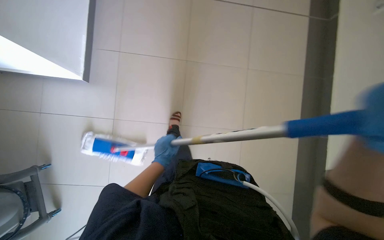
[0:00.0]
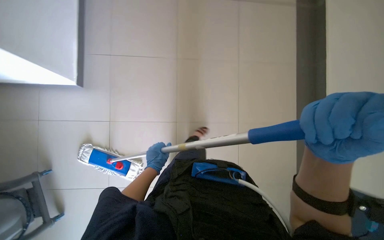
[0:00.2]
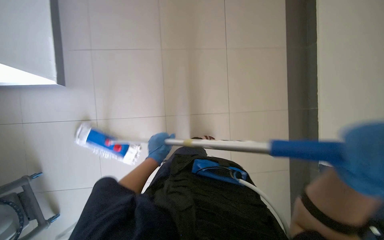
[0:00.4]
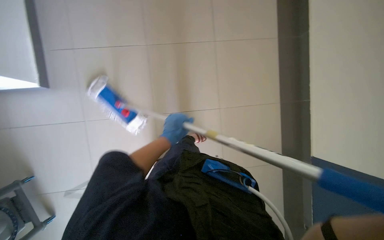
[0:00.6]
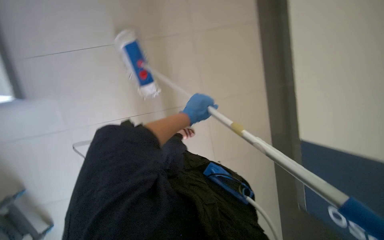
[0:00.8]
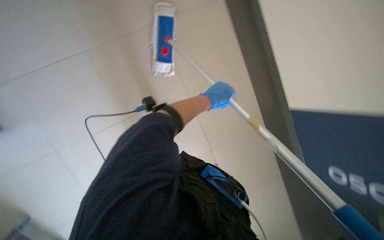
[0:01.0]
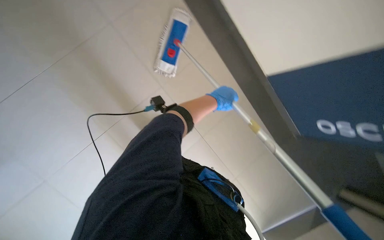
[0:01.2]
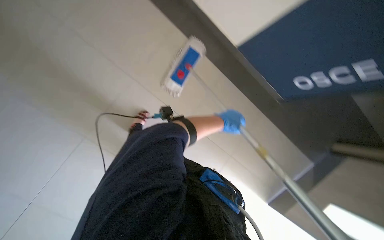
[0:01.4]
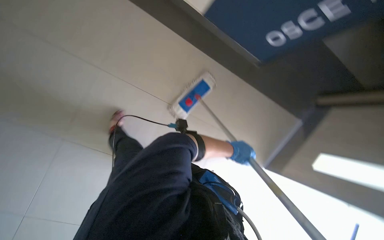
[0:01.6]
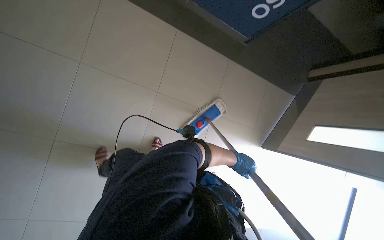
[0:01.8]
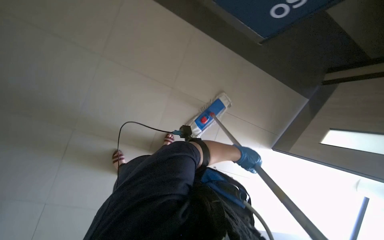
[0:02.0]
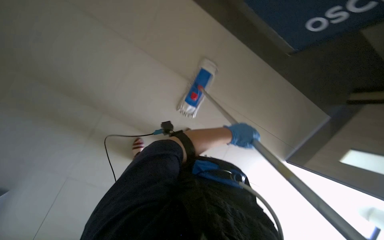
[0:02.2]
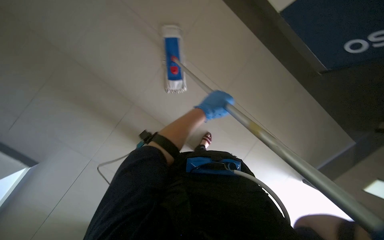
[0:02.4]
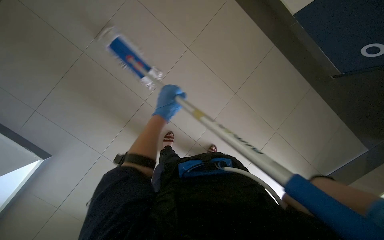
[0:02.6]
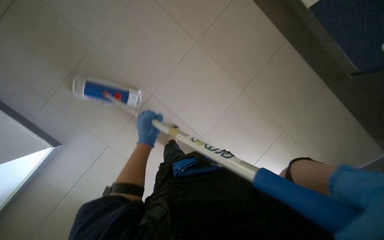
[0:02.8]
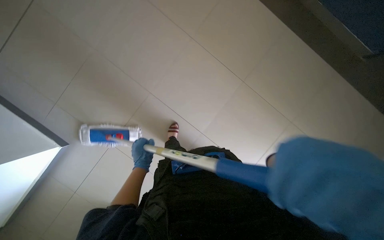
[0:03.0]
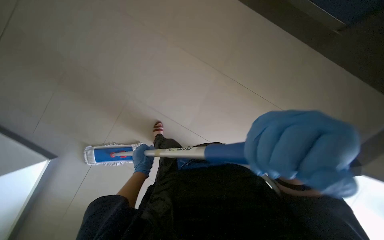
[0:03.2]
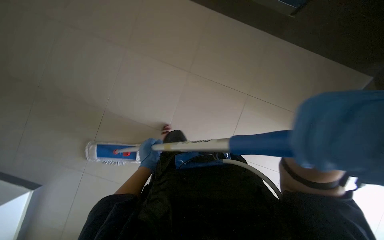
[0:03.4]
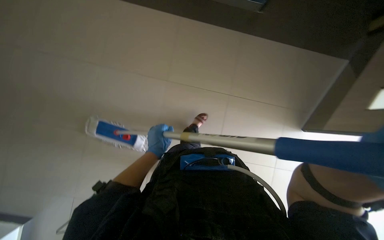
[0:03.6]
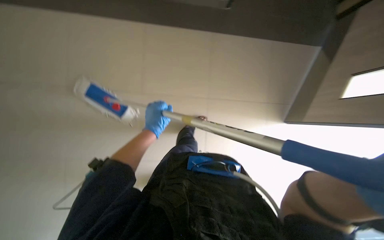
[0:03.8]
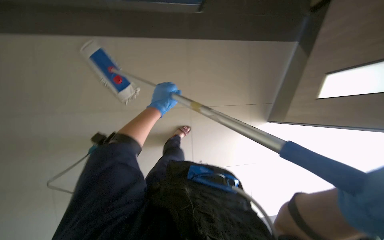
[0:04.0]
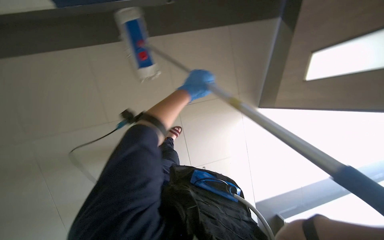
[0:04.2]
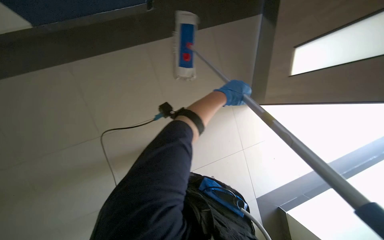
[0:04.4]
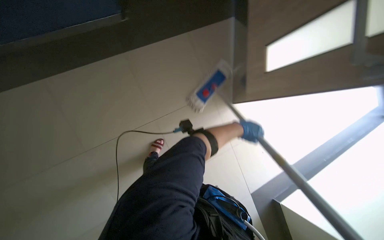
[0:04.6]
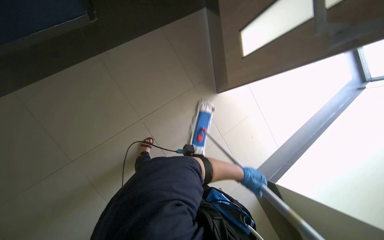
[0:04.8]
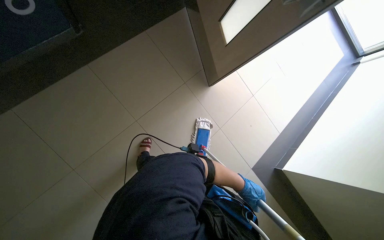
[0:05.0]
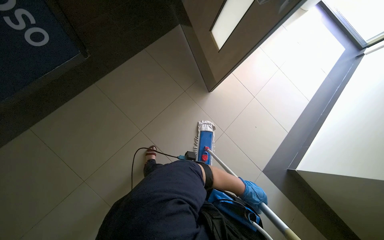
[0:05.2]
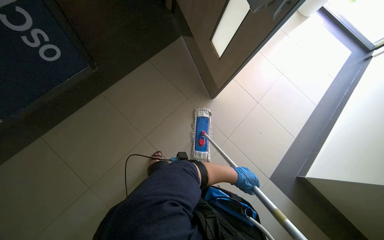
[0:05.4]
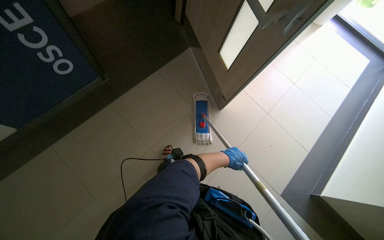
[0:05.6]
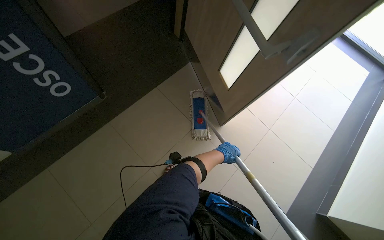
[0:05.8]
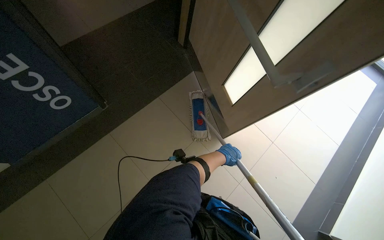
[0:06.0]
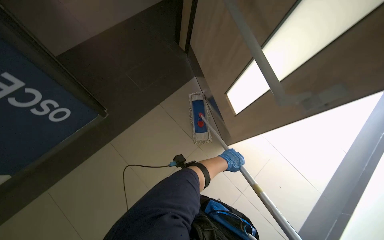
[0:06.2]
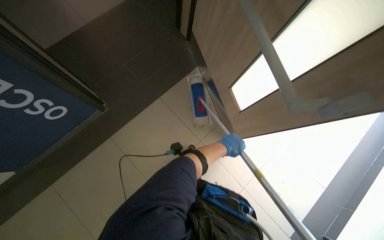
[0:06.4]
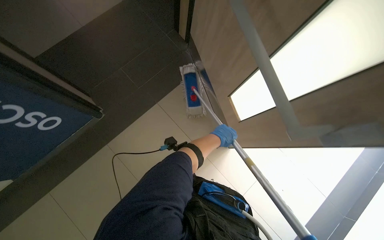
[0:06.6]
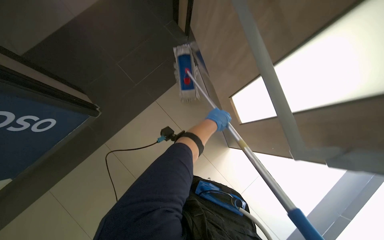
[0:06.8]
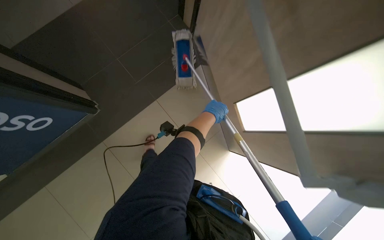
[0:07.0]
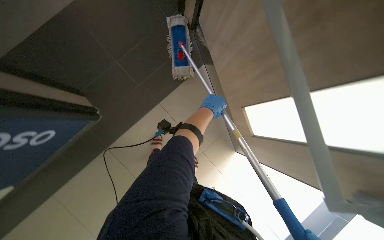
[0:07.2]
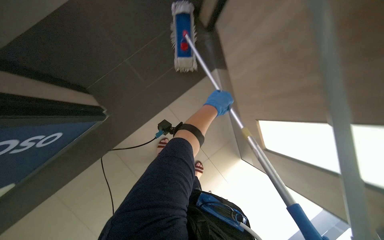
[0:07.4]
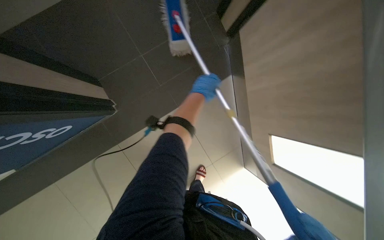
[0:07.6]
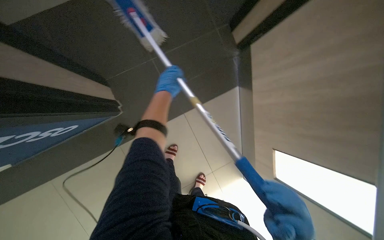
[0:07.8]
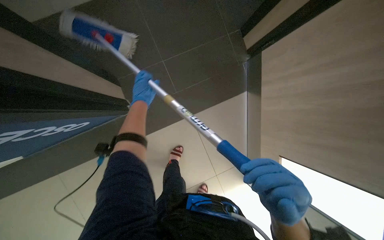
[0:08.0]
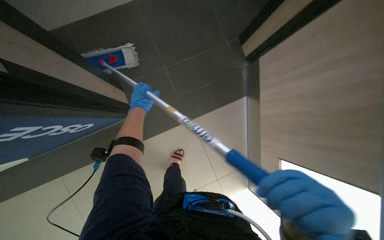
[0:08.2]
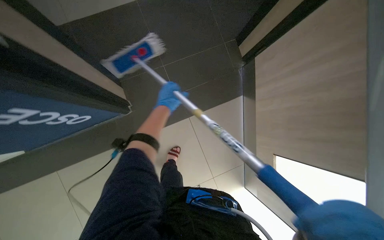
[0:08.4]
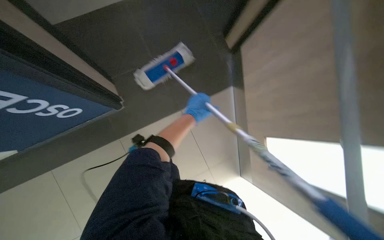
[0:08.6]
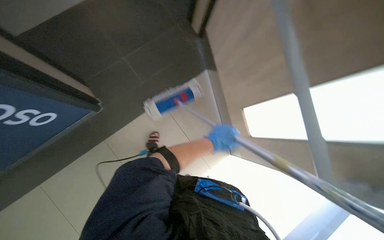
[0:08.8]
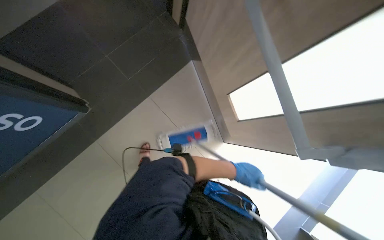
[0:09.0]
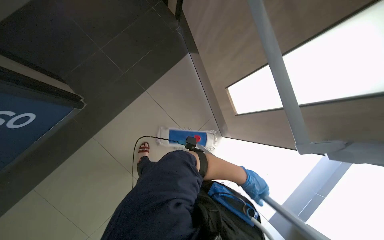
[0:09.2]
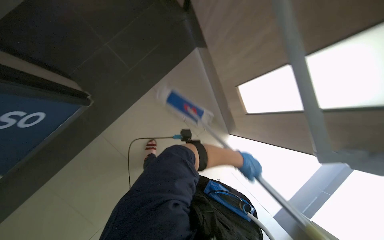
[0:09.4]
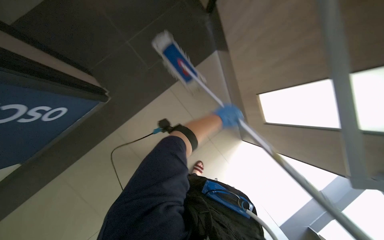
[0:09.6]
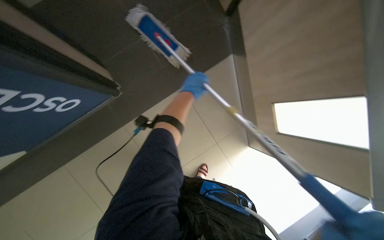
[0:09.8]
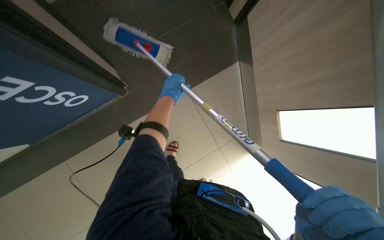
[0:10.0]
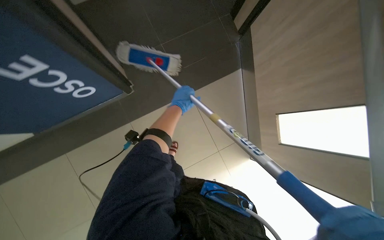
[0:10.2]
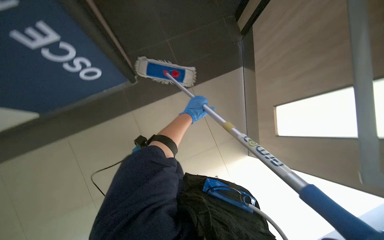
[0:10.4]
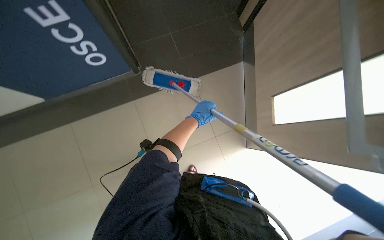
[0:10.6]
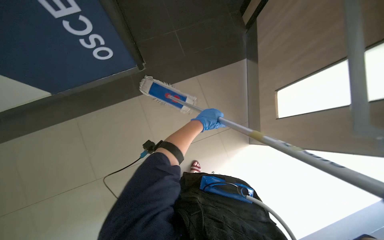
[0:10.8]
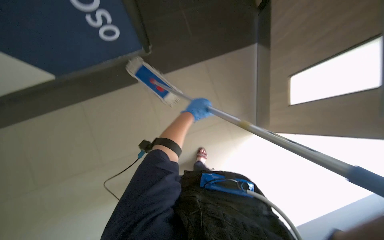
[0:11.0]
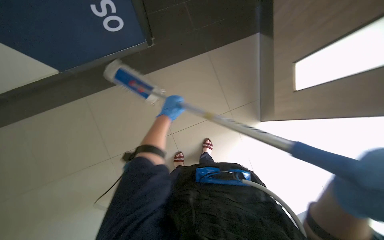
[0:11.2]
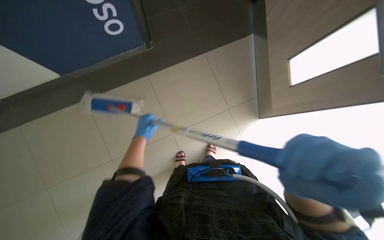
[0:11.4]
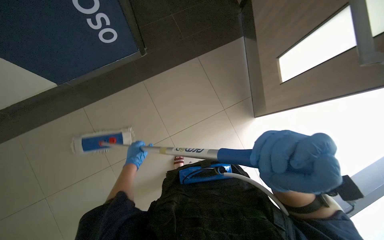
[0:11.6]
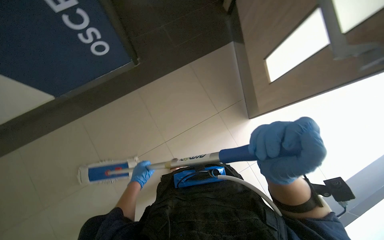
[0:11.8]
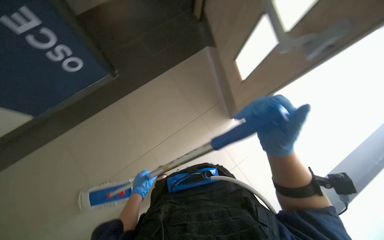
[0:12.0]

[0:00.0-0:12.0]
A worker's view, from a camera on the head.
Job: mopping floor.
The whole recording: Mopping hallway floor. The worker continues mopping the tiled floor in the hallway.
0:00.0 to 0:01.6: The view tilts roughly 15 degrees downward. The left hand is displaced to the right by some 35 cm.
0:01.6 to 0:03.0: The left hand shifts approximately 50 cm to the left and down the picture.
0:06.0 to 0:07.6: The wearer moves roughly 70 cm. The wearer looks approximately 20 degrees further downward.
0:07.6 to 0:09.0: The left hand is displaced down the picture by about 60 cm.
0:09.0 to 0:10.4: The left hand shifts about 40 cm to the left.
0:10.4 to 0:12.0: The left hand goes approximately 50 cm down the picture.

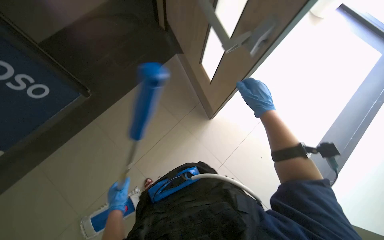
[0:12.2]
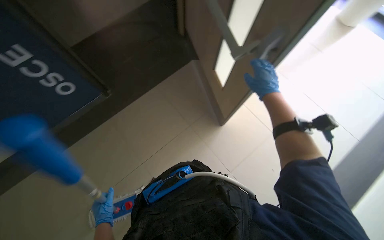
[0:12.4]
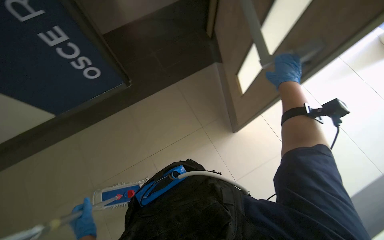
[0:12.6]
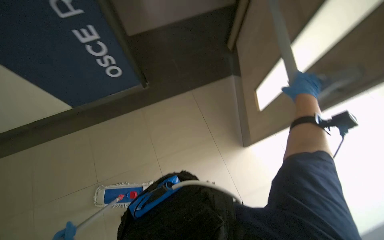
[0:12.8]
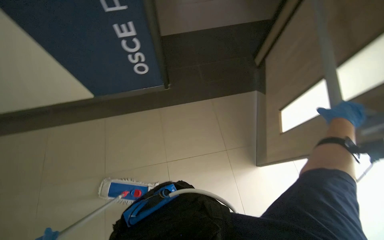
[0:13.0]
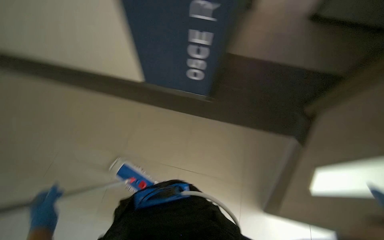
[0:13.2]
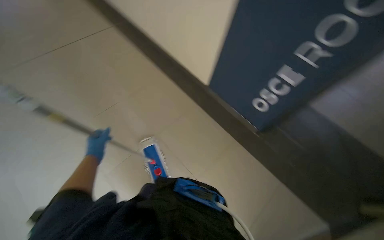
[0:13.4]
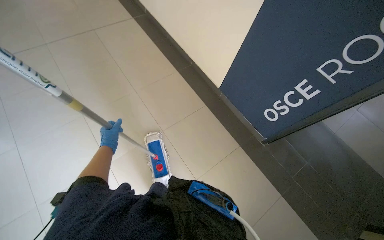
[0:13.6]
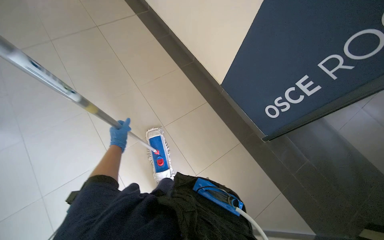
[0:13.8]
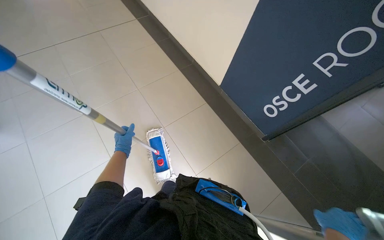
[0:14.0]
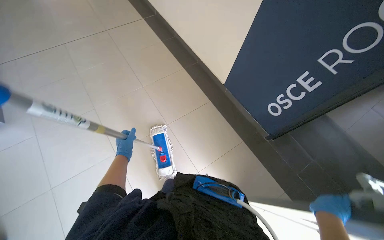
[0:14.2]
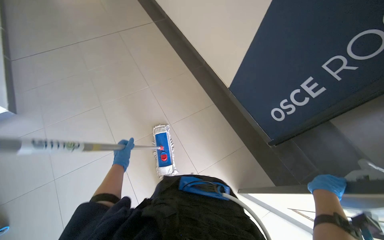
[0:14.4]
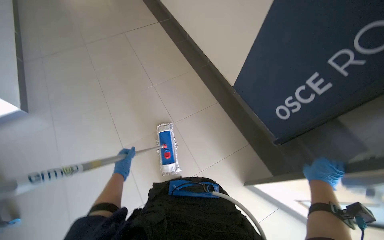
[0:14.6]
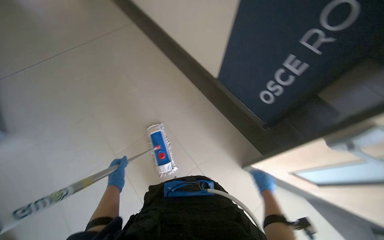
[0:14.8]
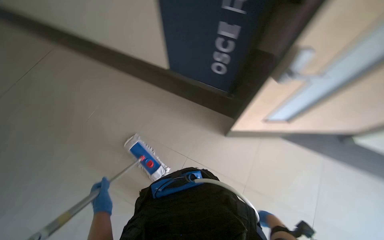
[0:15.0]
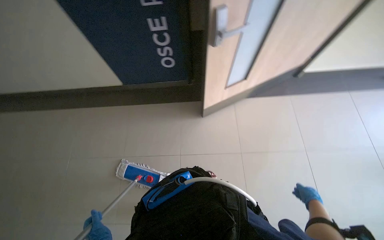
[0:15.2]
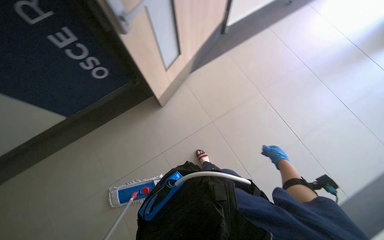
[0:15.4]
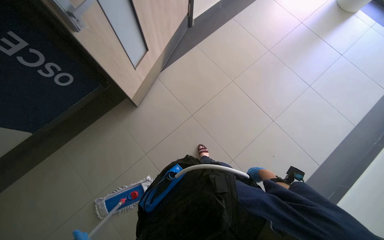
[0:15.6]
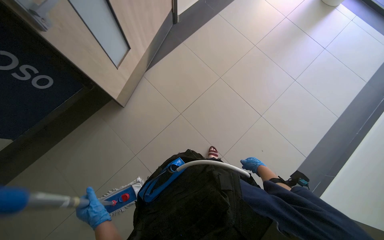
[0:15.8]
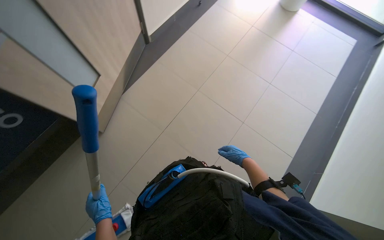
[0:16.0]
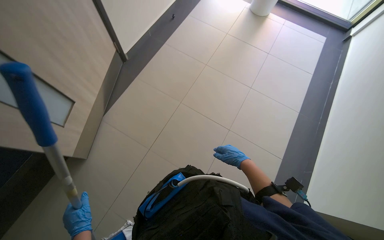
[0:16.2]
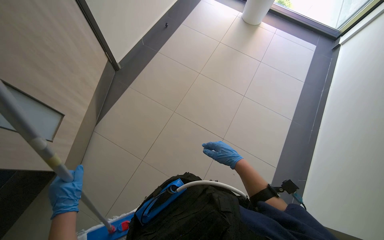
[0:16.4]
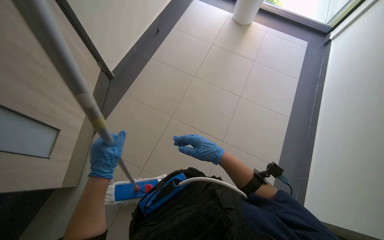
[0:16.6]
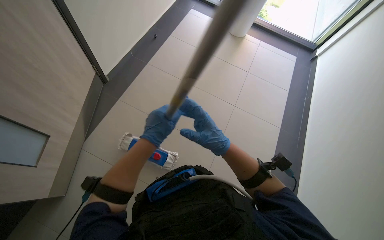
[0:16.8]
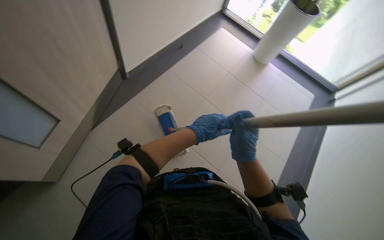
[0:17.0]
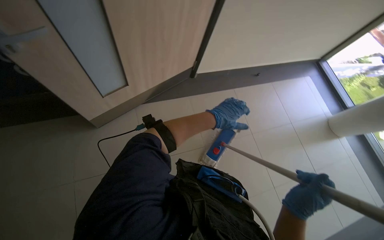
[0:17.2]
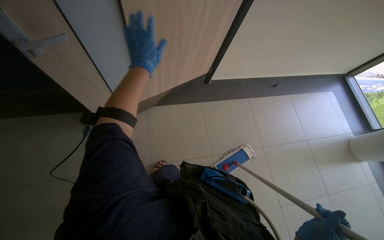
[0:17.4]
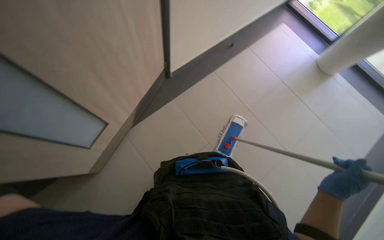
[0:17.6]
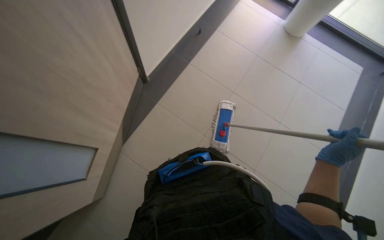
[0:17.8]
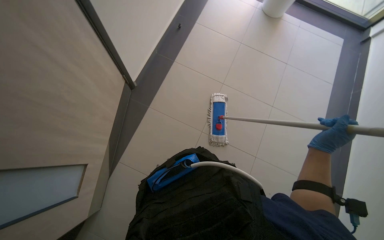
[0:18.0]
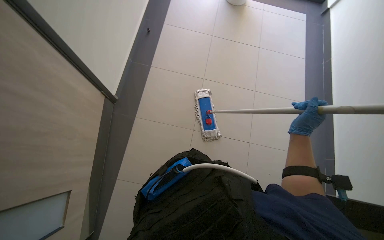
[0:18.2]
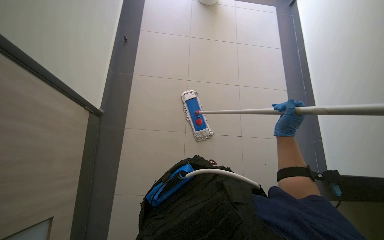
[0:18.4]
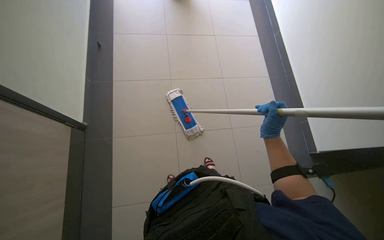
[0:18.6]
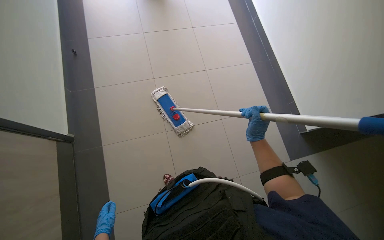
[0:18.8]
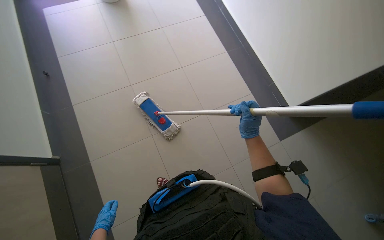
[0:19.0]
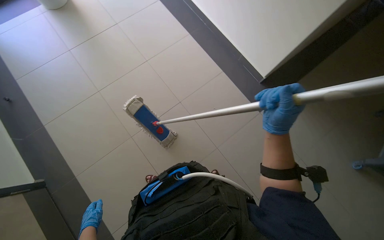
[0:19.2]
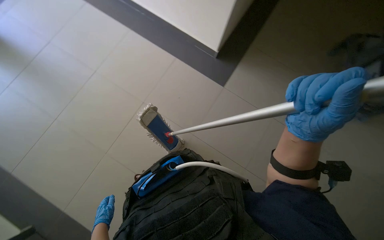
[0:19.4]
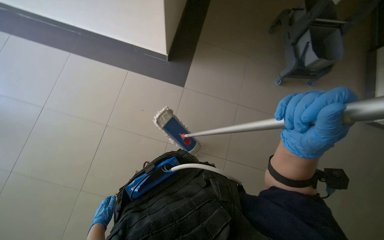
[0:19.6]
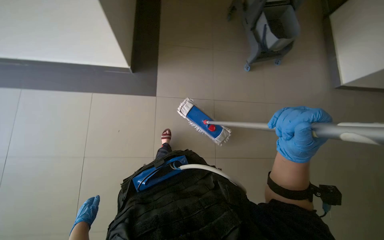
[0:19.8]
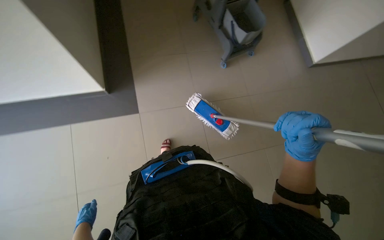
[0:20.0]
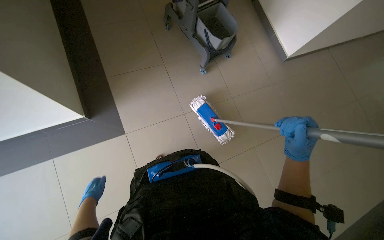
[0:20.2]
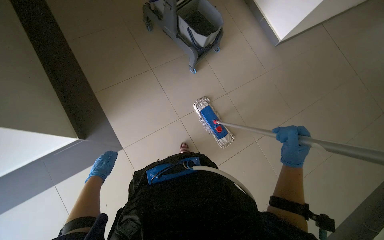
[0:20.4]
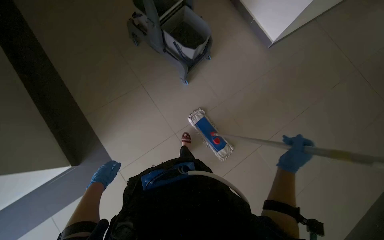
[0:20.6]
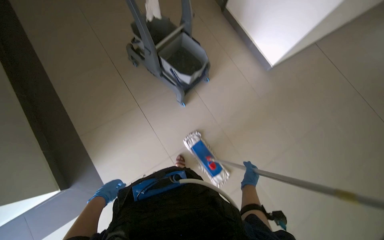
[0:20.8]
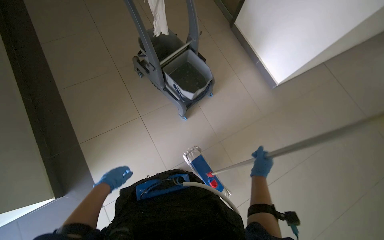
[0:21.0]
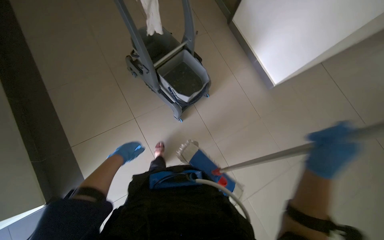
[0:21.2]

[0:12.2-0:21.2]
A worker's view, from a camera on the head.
Job: mopping floor.
The whole recording: Mopping hallway floor. The worker continues mopping the tiled floor in the hallway.
0:12.2 to 0:13.8: The head turns to the left by approximately 100 degrees. The view tips upward by approximately 15 degrees.
0:13.8 to 0:15.2: Everything in view rotates roughly 55 degrees counterclockwise.
0:15.2 to 0:16.6: The camera is carried roughly 40 cm. The wearer's head swings roughly 65 degrees to the right.
0:18.2 to 0:19.8: The head rotates approximately 35 degrees to the right.
0:19.8 to 0:21.2: The right hand travels farther from the camera and back again, roughly 30 cm each way.
